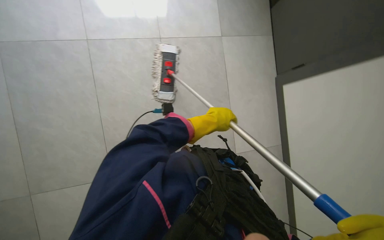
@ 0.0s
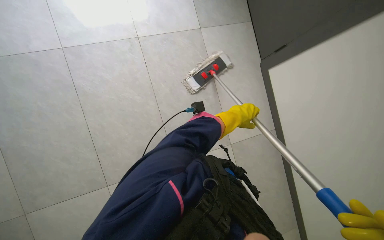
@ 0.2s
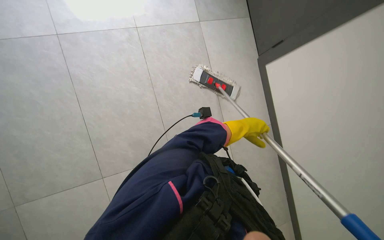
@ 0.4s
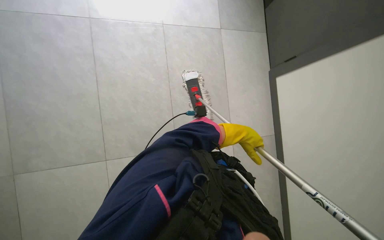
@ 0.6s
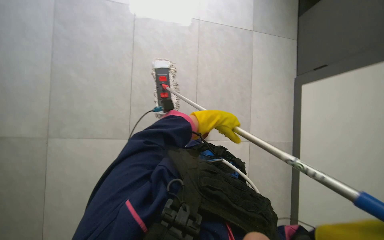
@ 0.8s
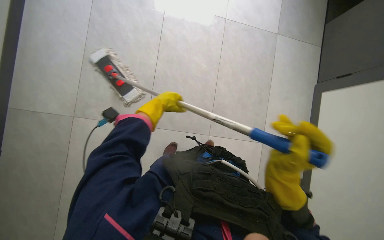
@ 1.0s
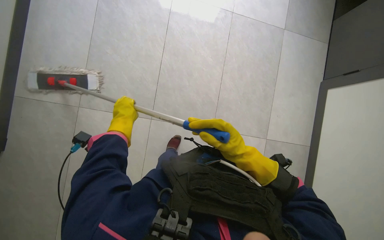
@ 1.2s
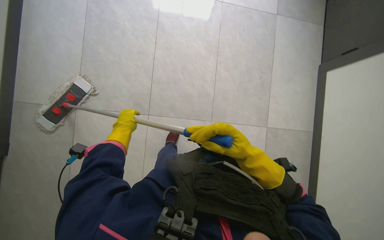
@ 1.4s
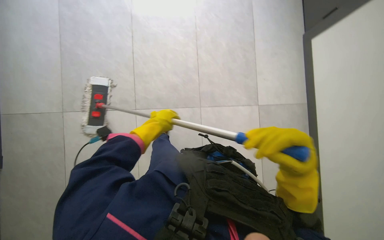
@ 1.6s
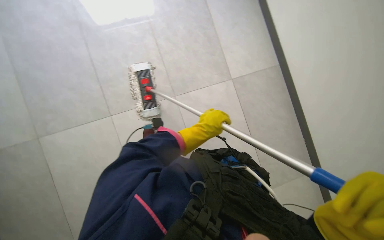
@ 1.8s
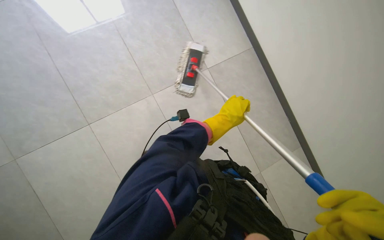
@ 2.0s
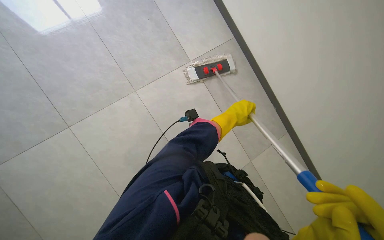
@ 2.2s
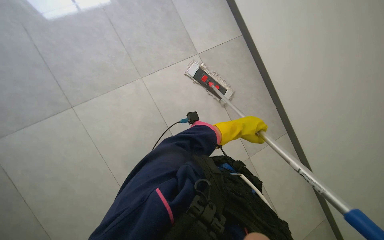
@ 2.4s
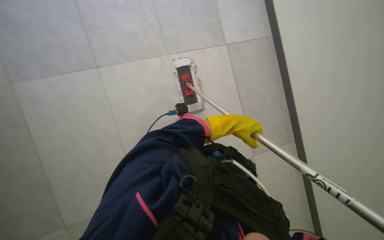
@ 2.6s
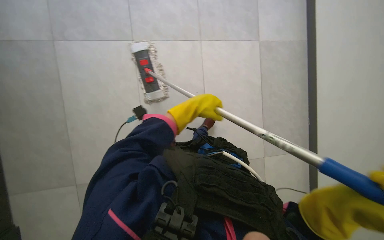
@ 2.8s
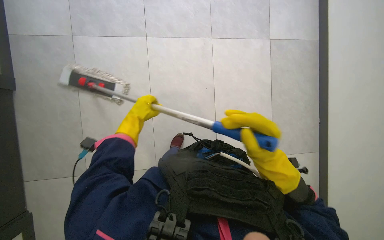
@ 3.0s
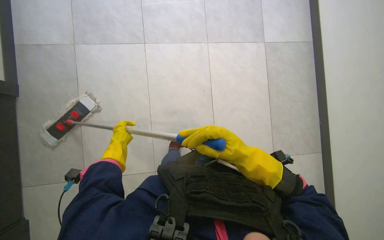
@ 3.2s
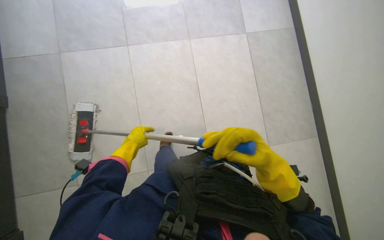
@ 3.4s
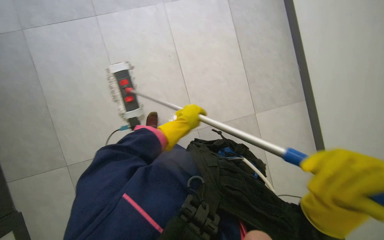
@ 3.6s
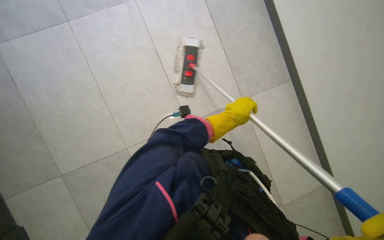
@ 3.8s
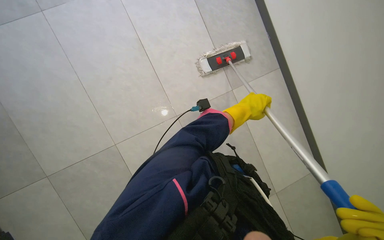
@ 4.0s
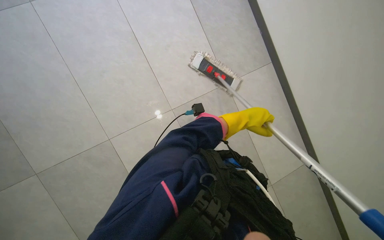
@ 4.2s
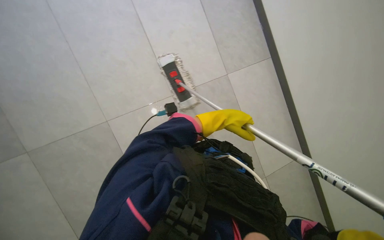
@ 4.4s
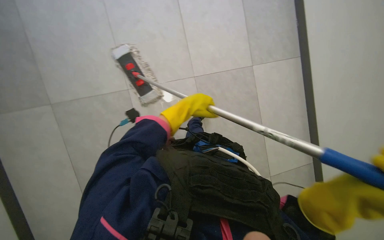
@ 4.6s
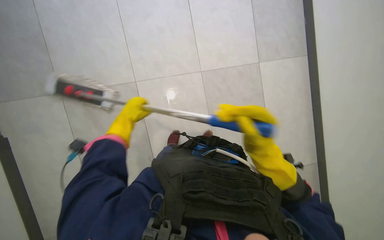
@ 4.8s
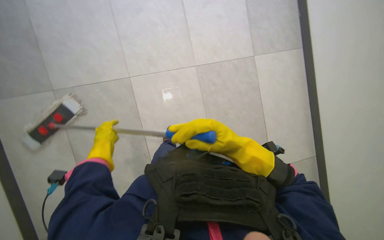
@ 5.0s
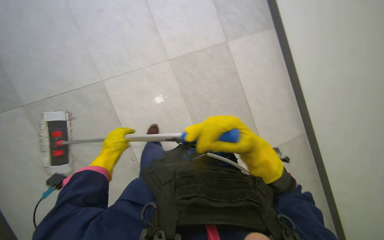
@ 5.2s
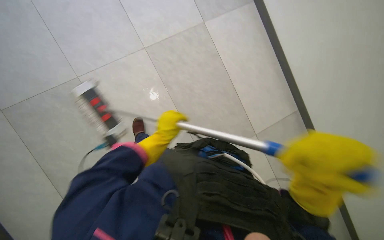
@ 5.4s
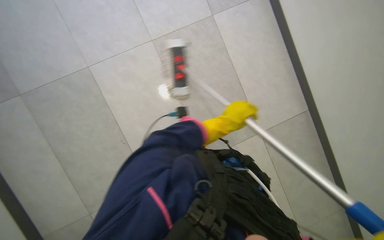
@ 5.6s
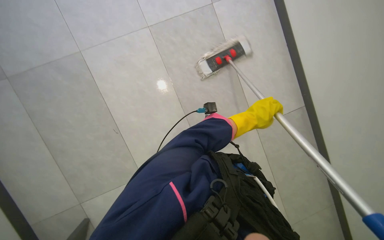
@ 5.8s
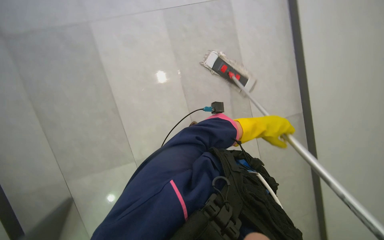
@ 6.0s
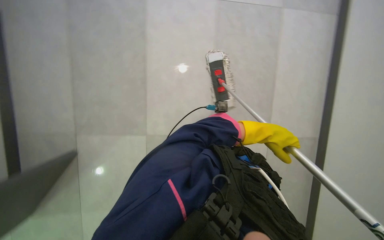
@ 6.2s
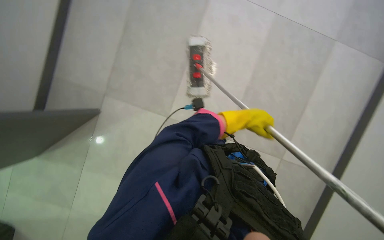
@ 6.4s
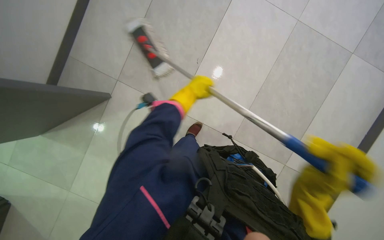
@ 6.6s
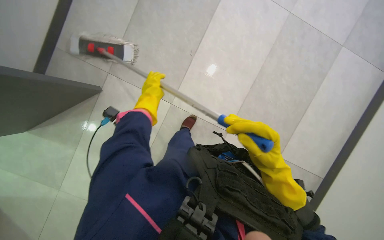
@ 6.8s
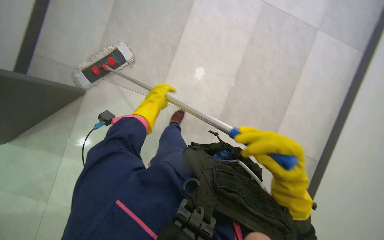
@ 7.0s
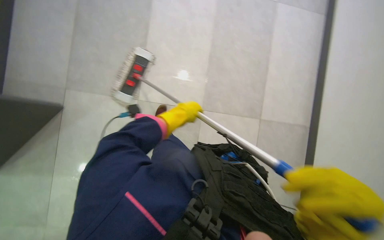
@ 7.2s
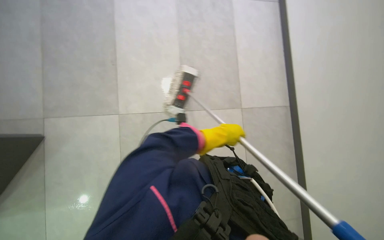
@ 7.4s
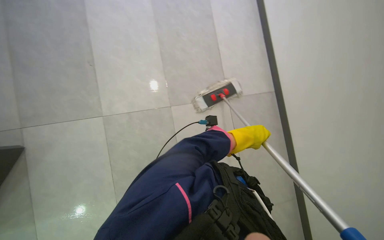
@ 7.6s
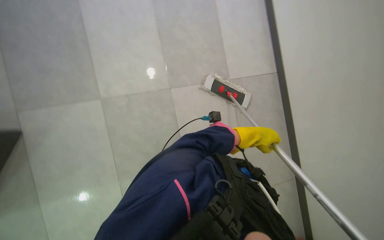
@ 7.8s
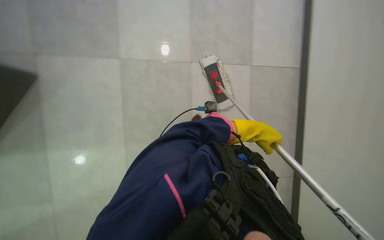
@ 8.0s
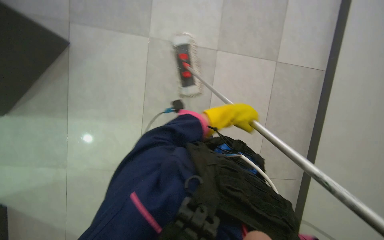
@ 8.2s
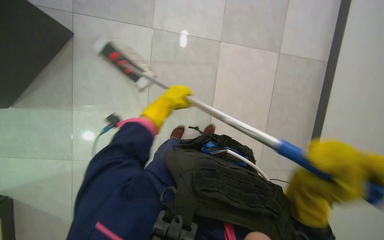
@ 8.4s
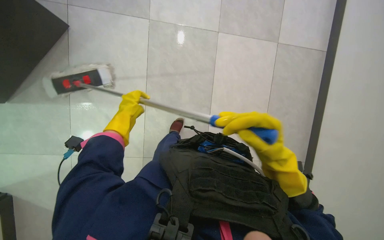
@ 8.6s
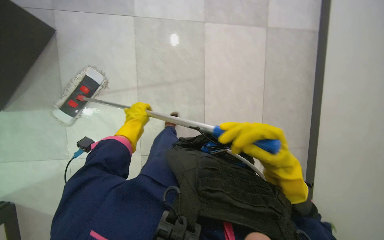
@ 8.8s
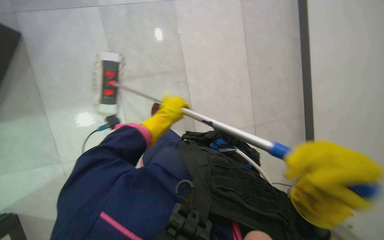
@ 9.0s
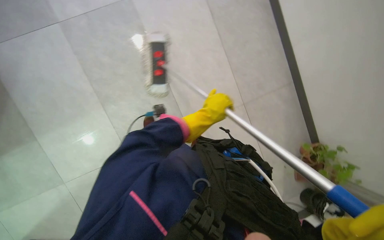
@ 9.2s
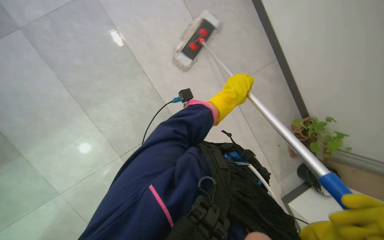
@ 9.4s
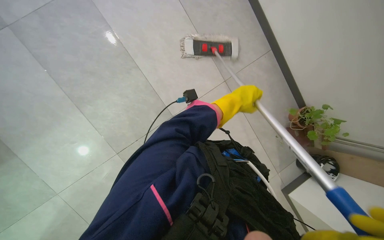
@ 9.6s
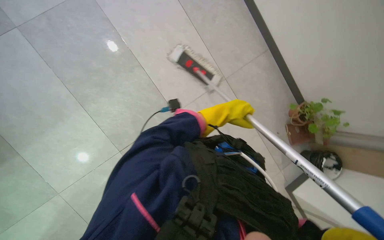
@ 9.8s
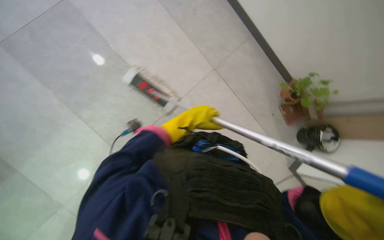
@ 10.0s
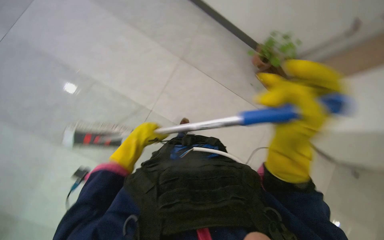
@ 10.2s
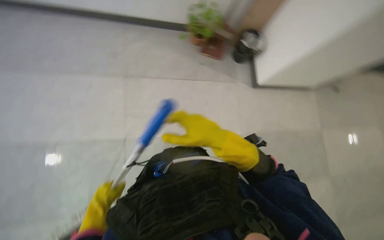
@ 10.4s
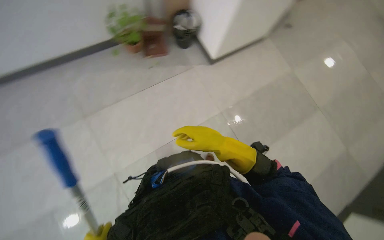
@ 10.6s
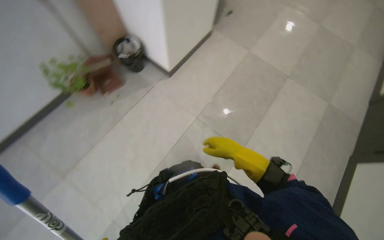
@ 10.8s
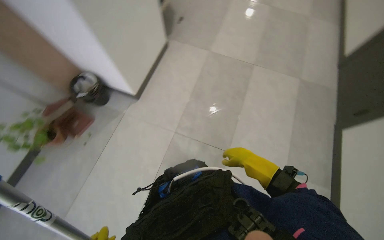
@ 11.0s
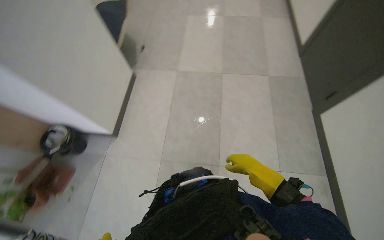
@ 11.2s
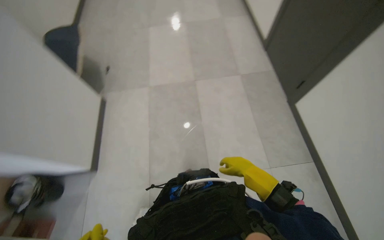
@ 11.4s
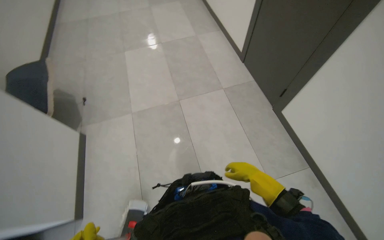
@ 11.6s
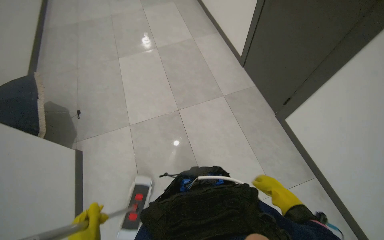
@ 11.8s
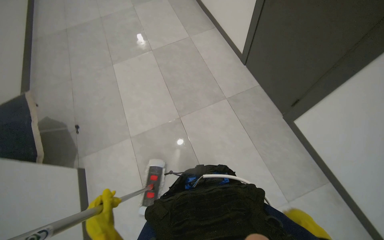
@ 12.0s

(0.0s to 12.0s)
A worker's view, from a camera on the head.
Job: mopping floor.
The whole recording: Mopping floor. The worker mops the floor under the sinks with a flat mop.
0.0s - 1.6s: The head travels to the left, roughly 60 cm.
1.6s - 3.0s: The view tips downward by some 15 degrees.
3.0s - 4.4s: The left hand moves to the right and farther from the camera, some 40 cm.
9.0s - 10.4s: The scene rotates counterclockwise by roughly 70 degrees.
10.4s - 12.0s: The camera travels about 60 cm. The head rotates approximately 110 degrees to the right.

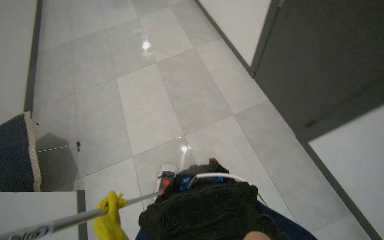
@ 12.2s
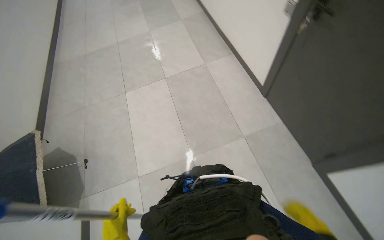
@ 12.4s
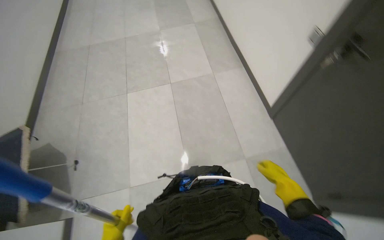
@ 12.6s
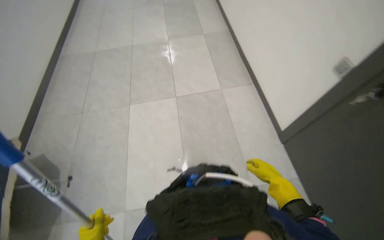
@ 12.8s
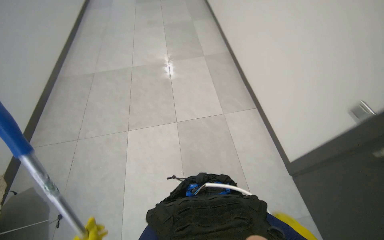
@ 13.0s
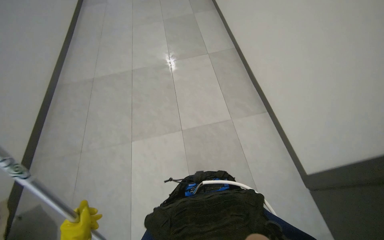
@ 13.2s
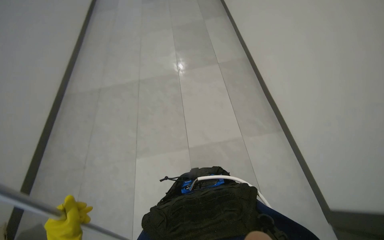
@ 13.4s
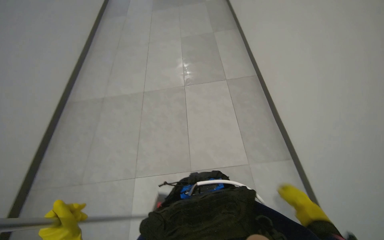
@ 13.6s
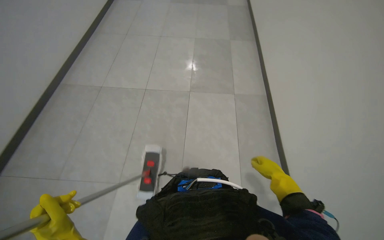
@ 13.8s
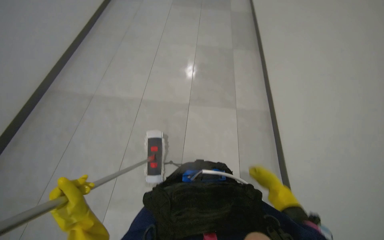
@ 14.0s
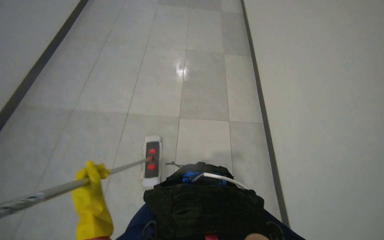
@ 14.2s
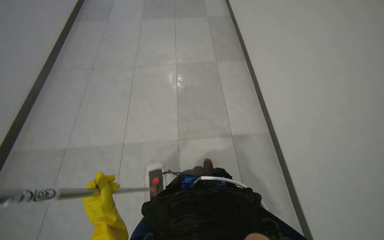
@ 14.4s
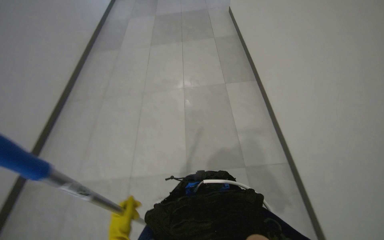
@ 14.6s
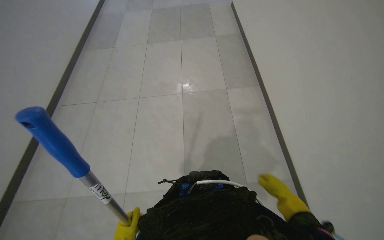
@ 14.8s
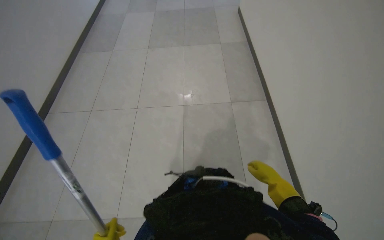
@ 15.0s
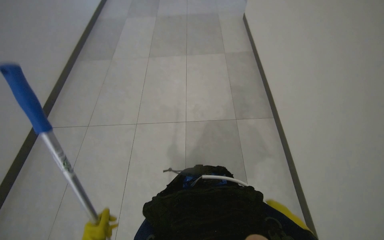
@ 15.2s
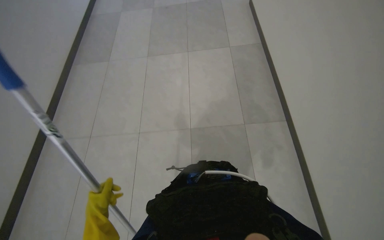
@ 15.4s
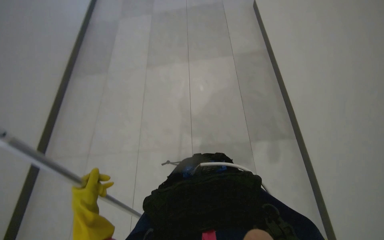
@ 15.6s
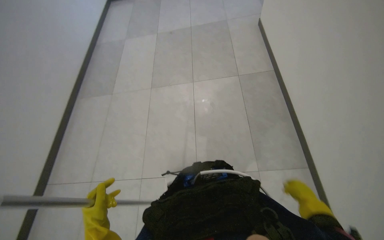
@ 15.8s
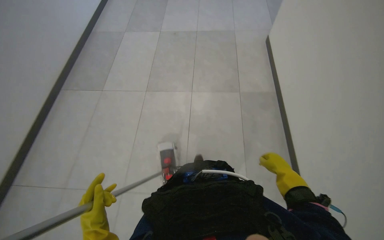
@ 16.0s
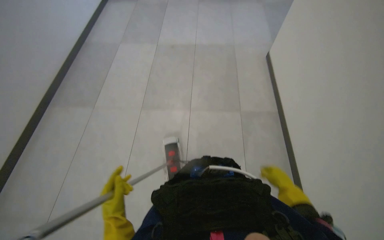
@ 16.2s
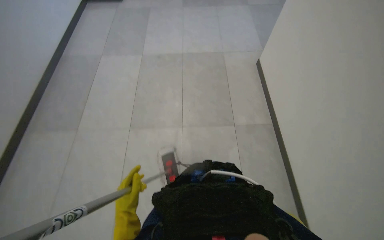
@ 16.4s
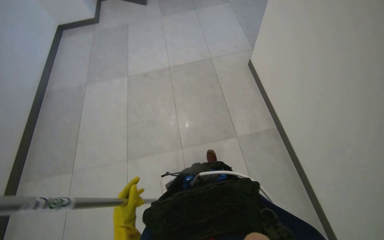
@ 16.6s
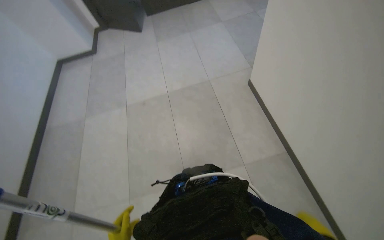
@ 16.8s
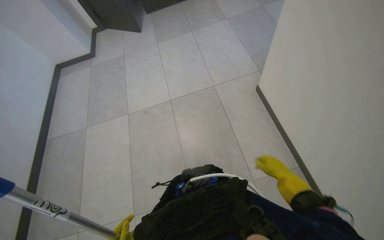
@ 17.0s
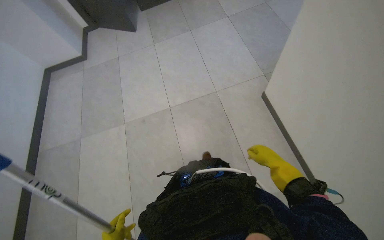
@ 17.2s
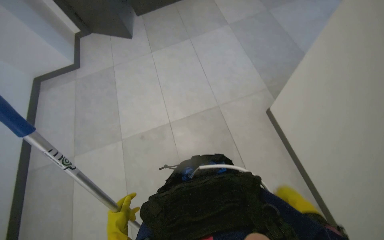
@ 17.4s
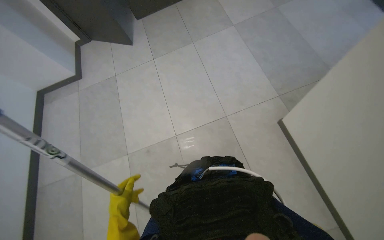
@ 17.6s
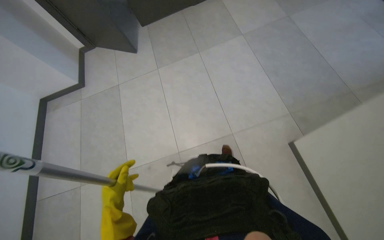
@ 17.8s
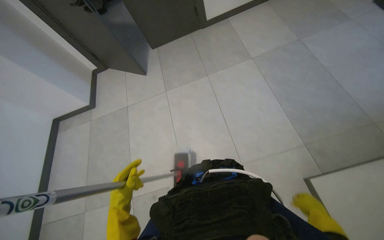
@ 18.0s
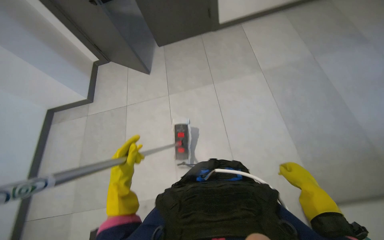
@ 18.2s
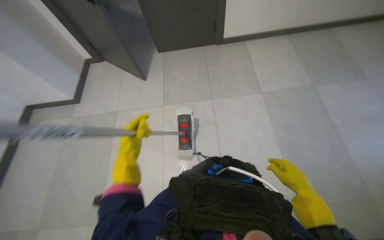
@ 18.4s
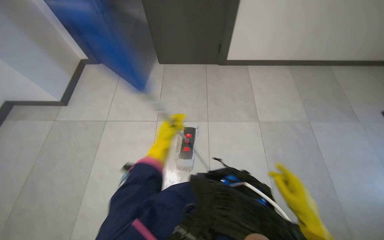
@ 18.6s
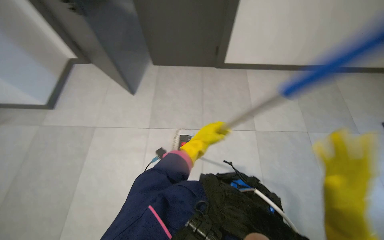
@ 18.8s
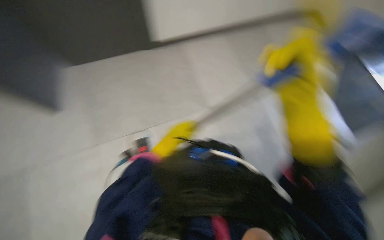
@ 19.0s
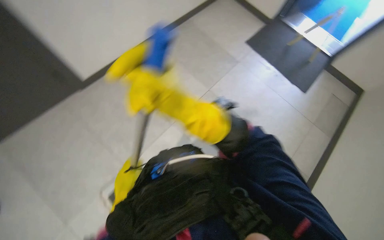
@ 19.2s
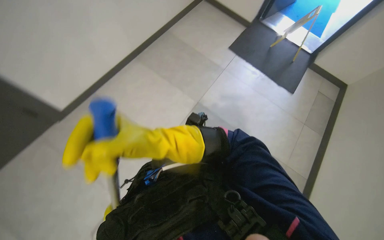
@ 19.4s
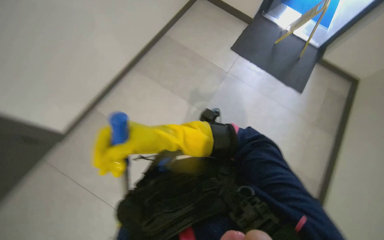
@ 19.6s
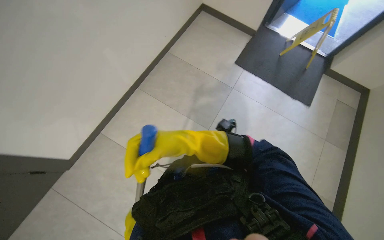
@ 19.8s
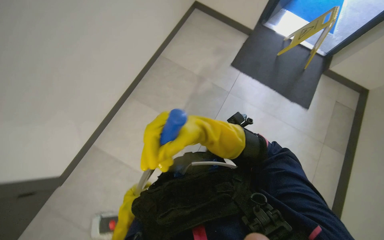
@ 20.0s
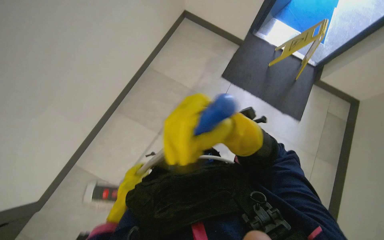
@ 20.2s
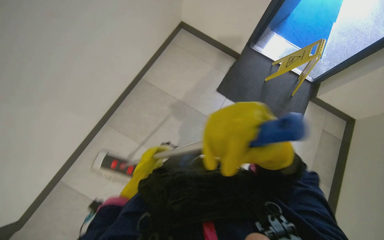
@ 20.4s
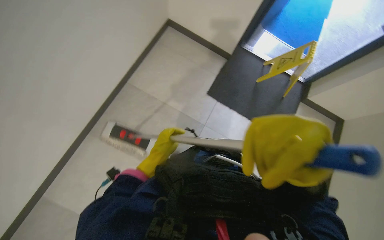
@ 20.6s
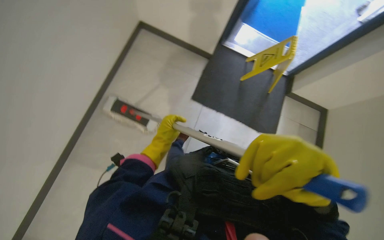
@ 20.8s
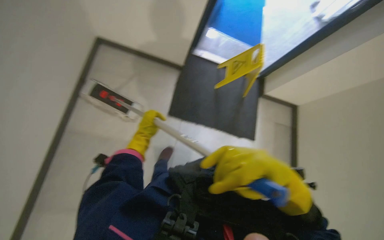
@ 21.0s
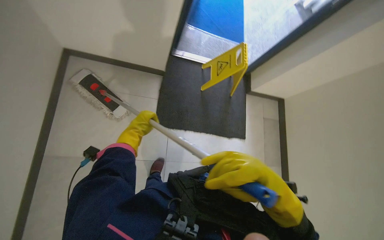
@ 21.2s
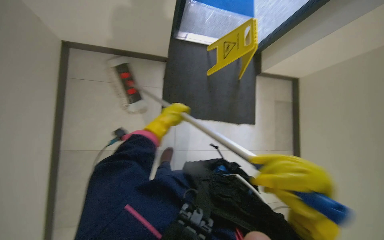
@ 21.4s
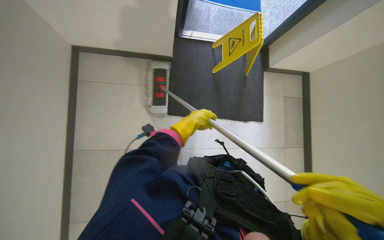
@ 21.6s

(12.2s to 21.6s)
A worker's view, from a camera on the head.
Job: mopping floor.
The whole recording: Mopping floor. The worker mops the floor under the sinks with a flat mop.
17.0s - 18.4s: The camera travels about 90 cm.
18.4s - 20.0s: The head turns to the right by about 50 degrees.
20.0s - 21.6s: The camera travels approximately 50 cm. The head rotates some 20 degrees to the right.
